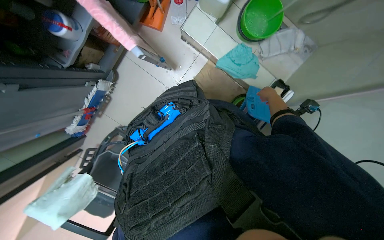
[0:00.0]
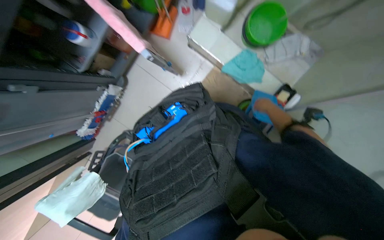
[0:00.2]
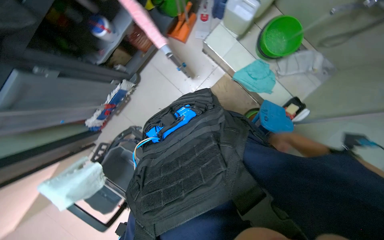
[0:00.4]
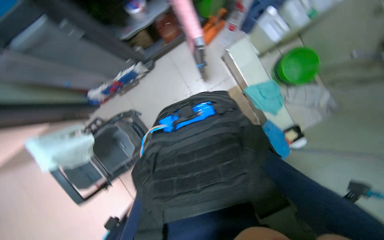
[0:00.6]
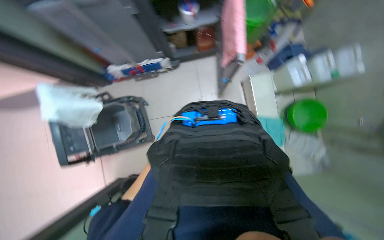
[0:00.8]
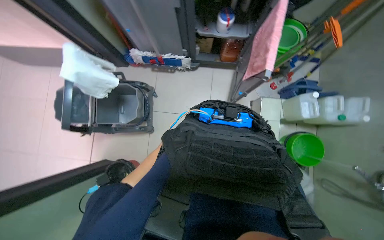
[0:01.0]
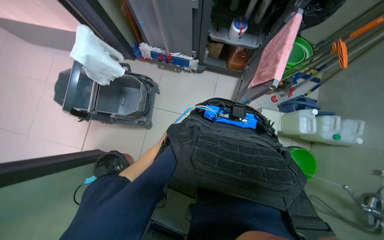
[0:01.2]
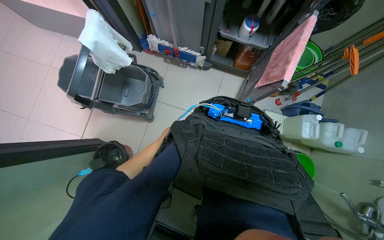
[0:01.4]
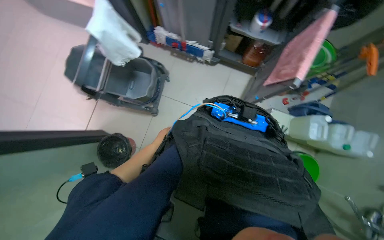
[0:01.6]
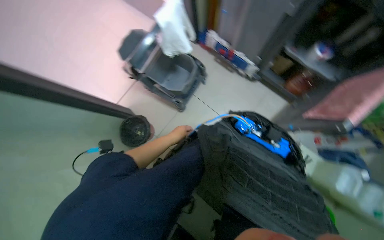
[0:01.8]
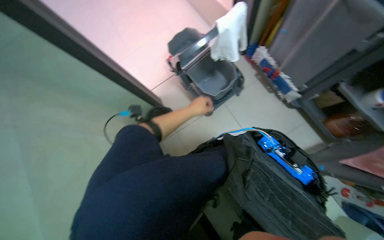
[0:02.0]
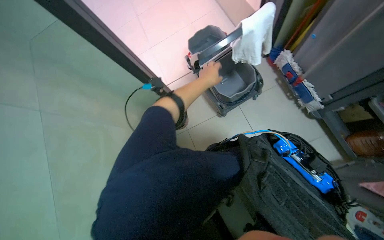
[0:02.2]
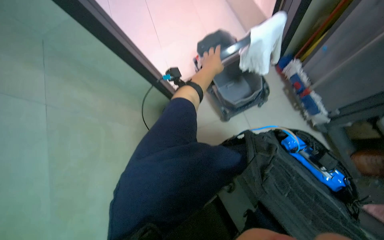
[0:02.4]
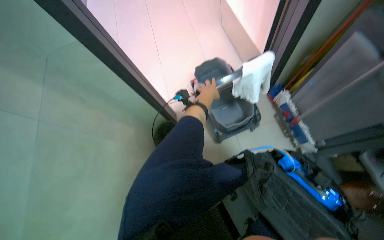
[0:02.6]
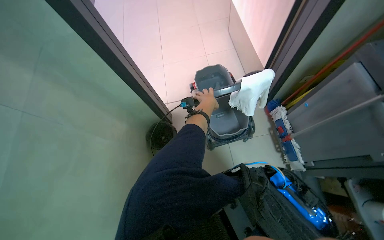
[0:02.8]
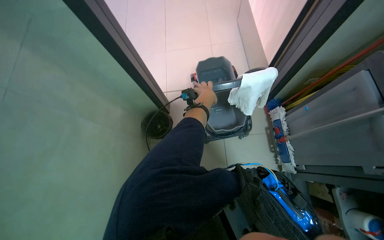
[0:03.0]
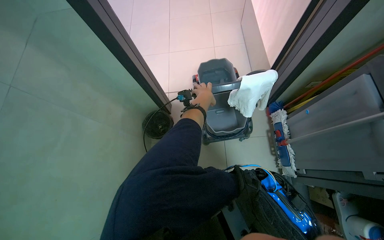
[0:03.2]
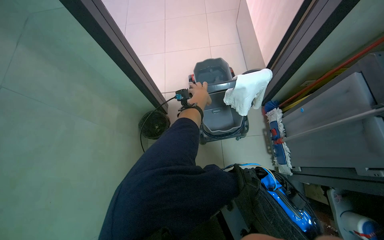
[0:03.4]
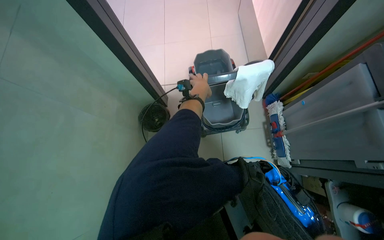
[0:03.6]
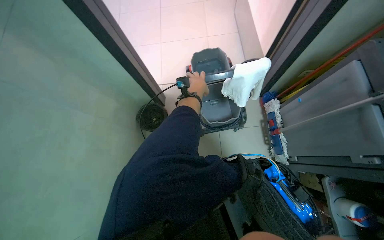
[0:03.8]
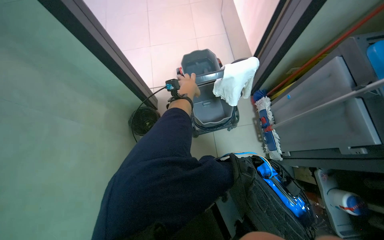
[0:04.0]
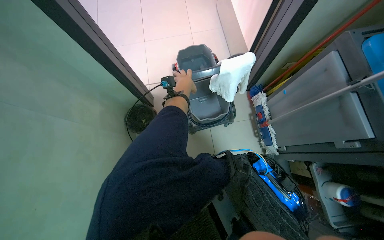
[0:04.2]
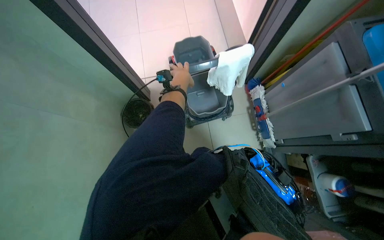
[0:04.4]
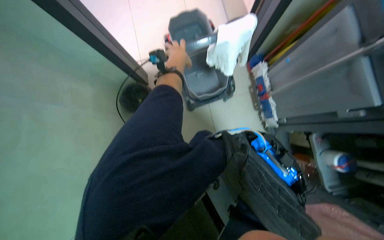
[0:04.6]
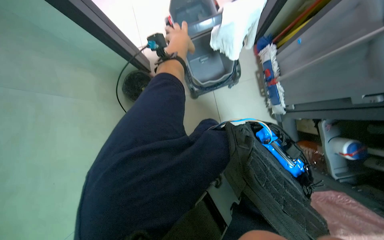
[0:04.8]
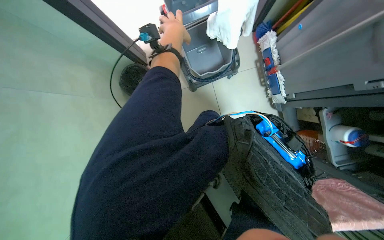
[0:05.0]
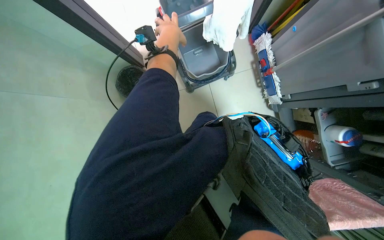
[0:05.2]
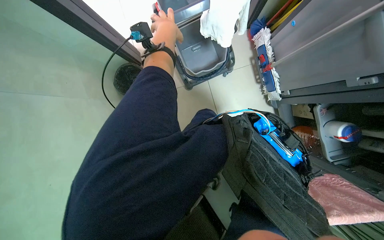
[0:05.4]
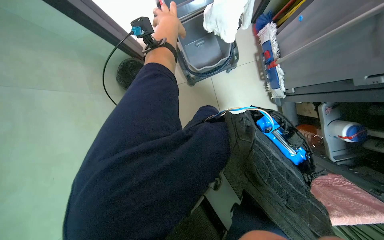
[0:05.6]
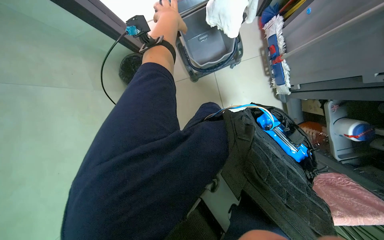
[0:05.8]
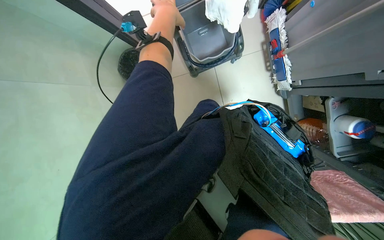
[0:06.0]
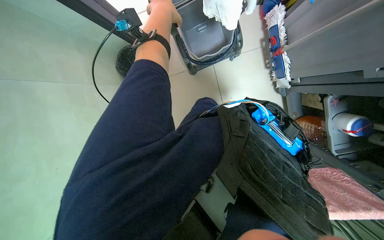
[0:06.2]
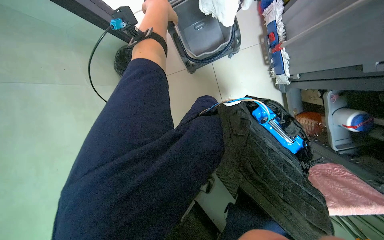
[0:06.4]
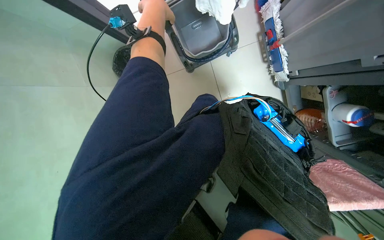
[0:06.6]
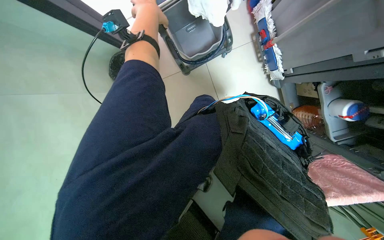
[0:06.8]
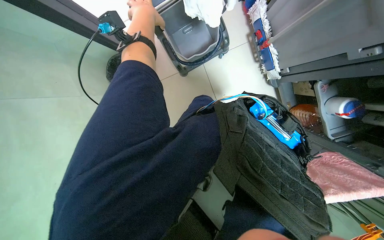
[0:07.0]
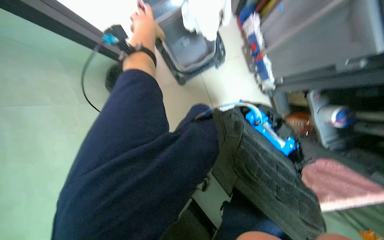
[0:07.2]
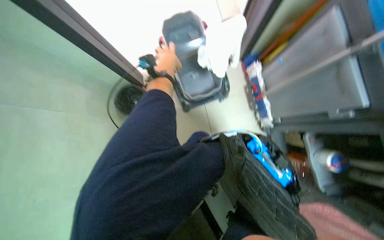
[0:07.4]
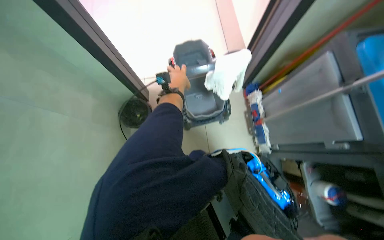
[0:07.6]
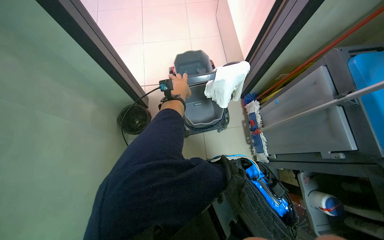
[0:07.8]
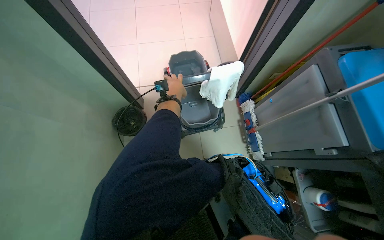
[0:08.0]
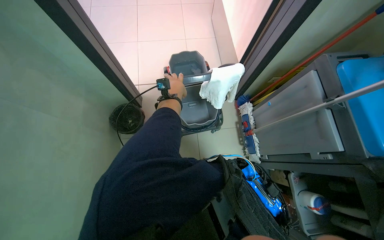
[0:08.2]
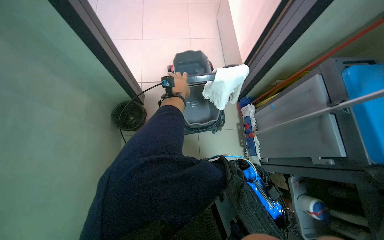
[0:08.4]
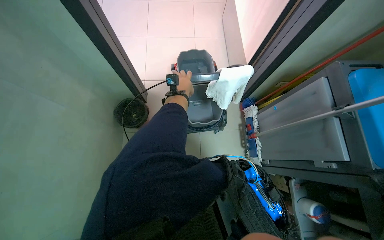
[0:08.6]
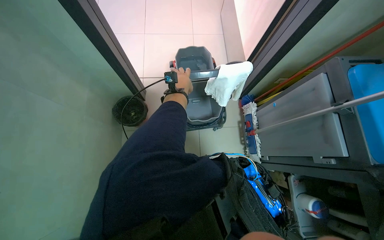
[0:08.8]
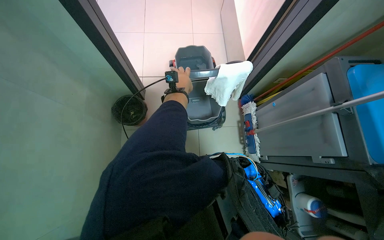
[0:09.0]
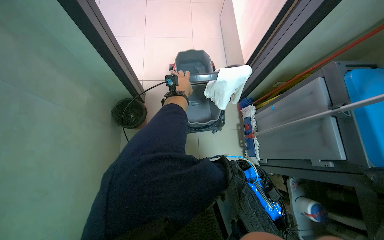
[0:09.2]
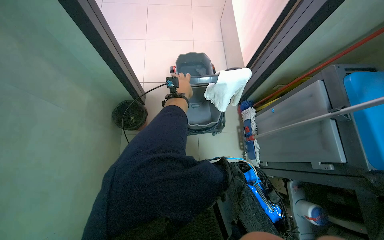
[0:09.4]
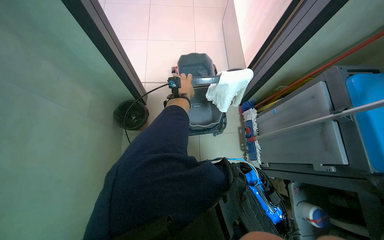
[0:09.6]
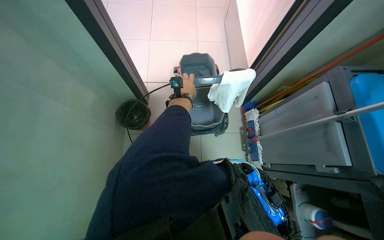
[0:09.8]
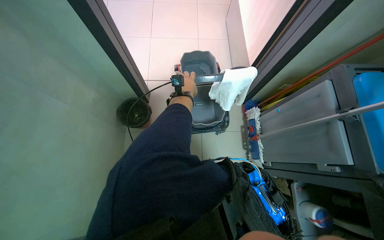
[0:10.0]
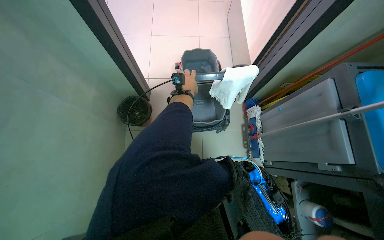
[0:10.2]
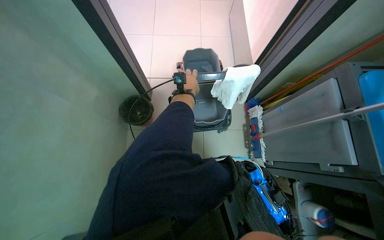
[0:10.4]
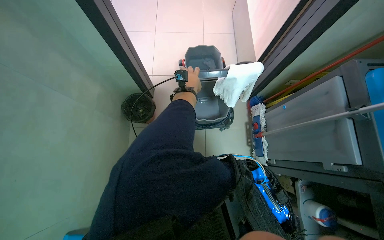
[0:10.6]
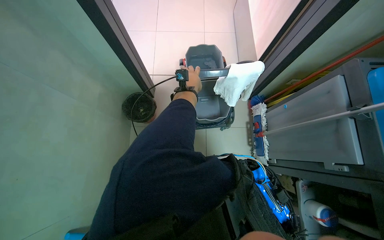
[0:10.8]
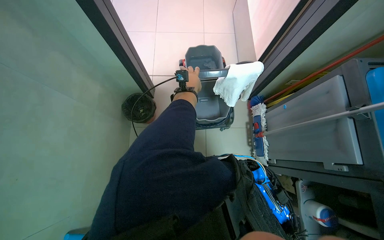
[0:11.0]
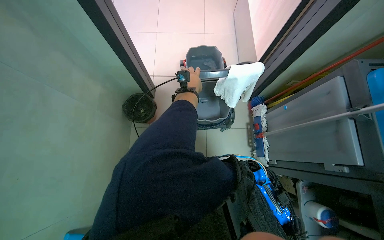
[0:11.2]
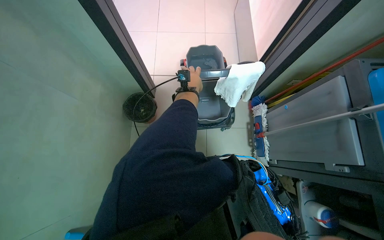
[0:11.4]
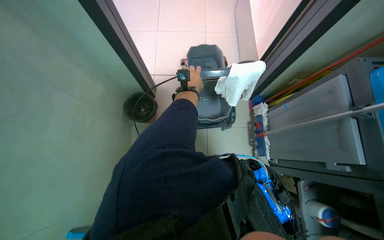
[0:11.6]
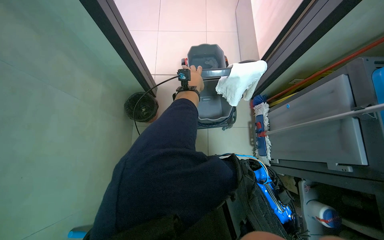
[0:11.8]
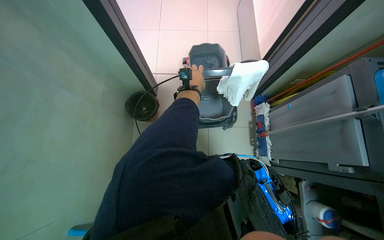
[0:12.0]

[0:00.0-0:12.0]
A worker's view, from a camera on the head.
Job: preparing cleaning supplies.
The whole recording: Preparing cleaning equipment. The worker gathers and arranges various cleaning tools and buckets on a cart, filling them with water and solution.
0:00.0 to 0:01.6: The camera pitches upward, by approximately 15 degrees. Everything in view rotates roughly 75 degrees clockwise.
0:01.6 to 0:03.0: The head rotates approximately 65 degrees to the left.
0:04.4 to 0:06.0: The view tips downward by roughly 20 degrees.
0:06.0 to 0:07.6: The view tilts about 20 degrees upward.

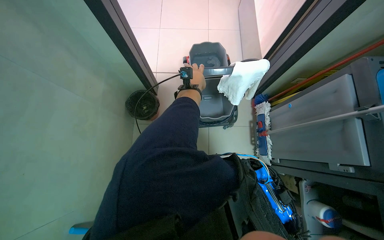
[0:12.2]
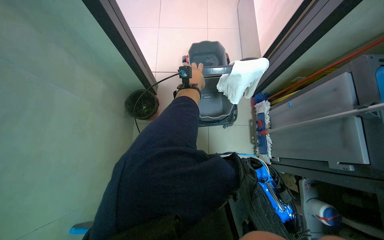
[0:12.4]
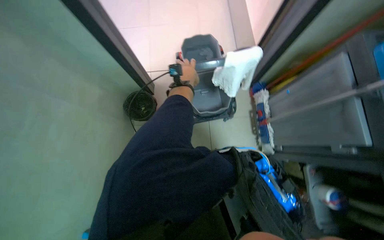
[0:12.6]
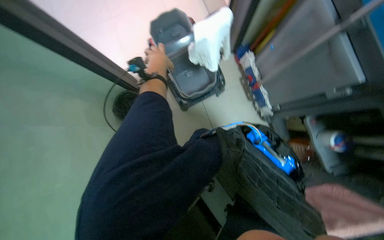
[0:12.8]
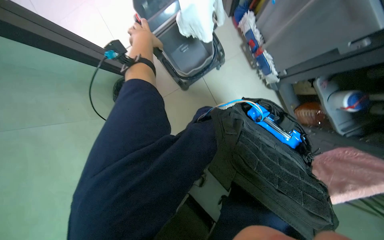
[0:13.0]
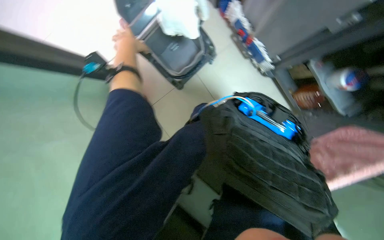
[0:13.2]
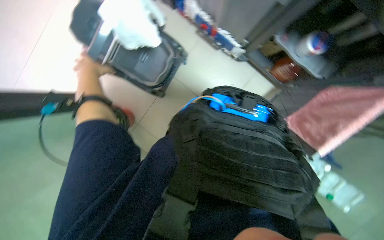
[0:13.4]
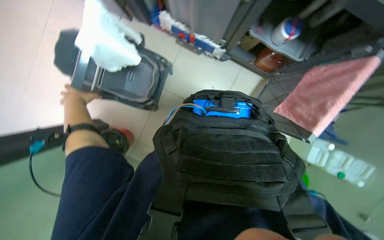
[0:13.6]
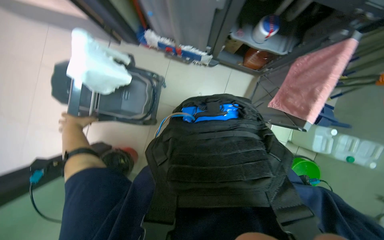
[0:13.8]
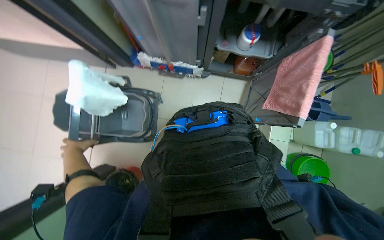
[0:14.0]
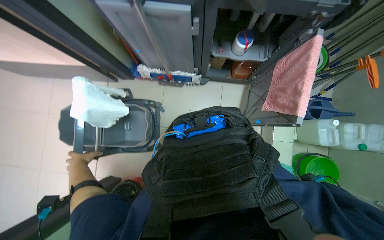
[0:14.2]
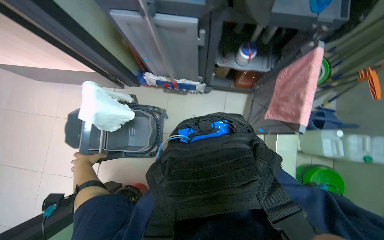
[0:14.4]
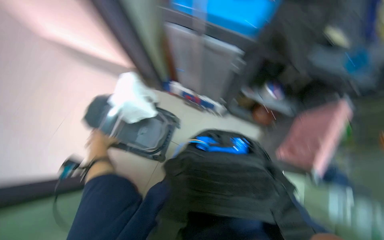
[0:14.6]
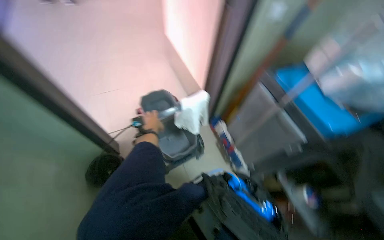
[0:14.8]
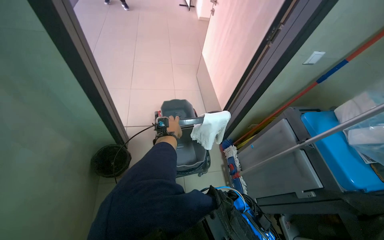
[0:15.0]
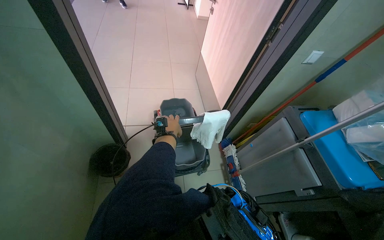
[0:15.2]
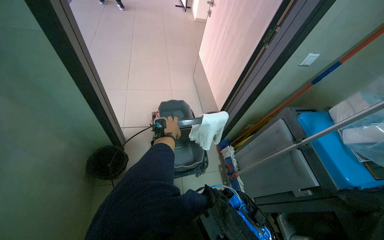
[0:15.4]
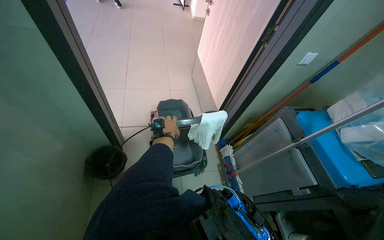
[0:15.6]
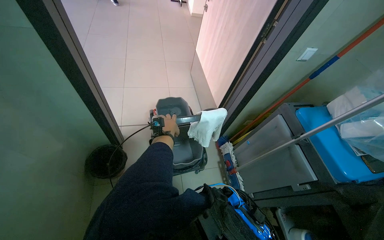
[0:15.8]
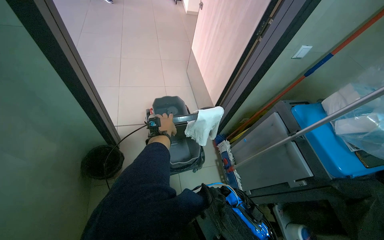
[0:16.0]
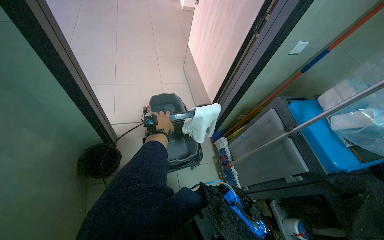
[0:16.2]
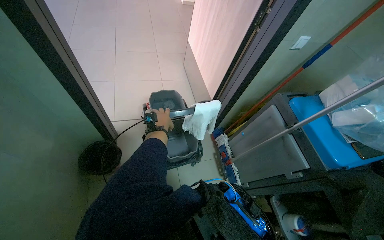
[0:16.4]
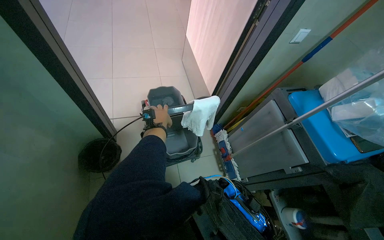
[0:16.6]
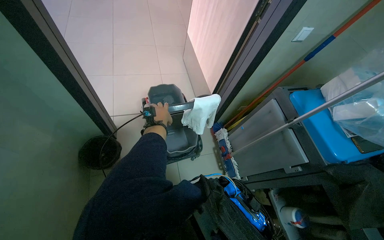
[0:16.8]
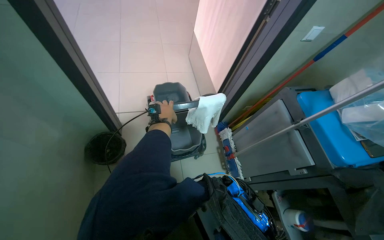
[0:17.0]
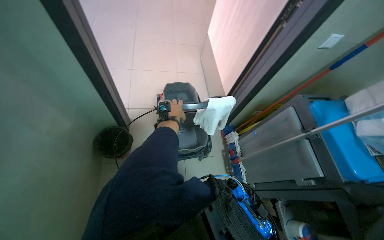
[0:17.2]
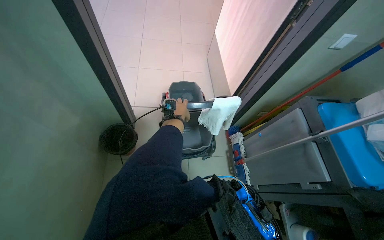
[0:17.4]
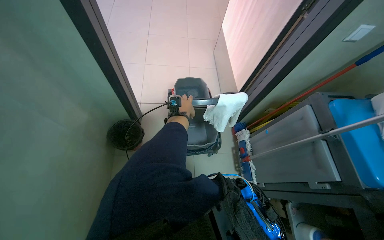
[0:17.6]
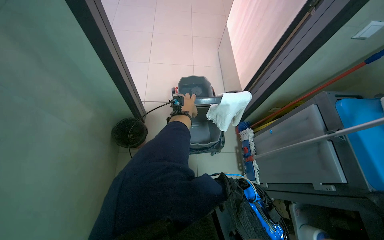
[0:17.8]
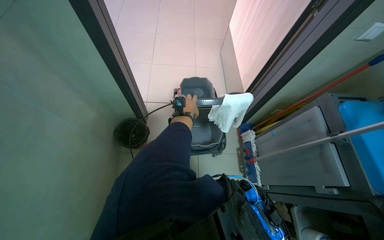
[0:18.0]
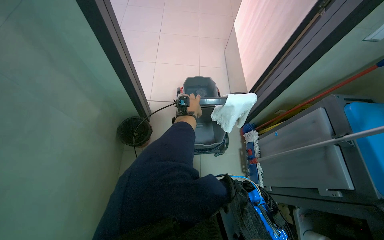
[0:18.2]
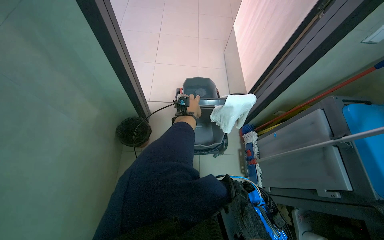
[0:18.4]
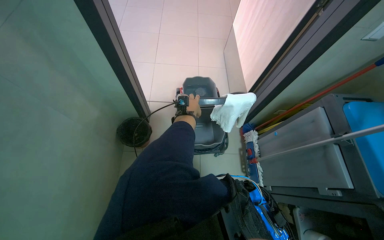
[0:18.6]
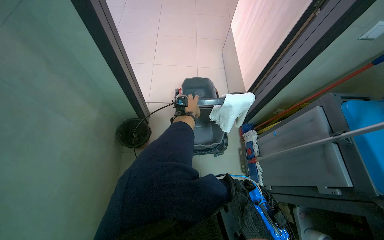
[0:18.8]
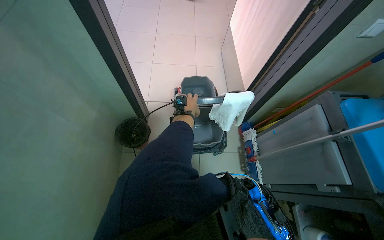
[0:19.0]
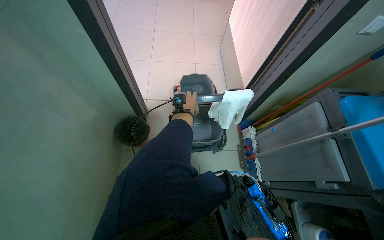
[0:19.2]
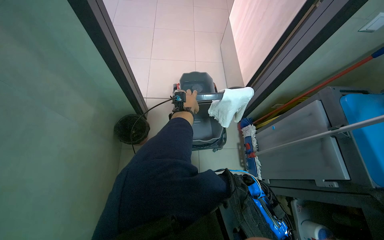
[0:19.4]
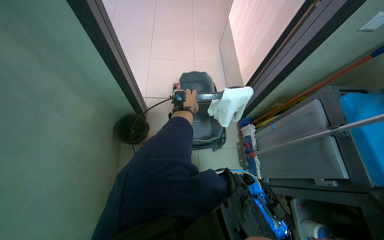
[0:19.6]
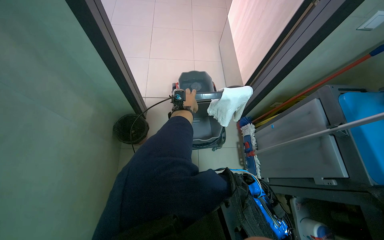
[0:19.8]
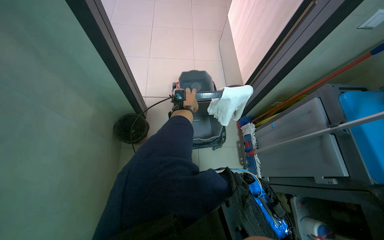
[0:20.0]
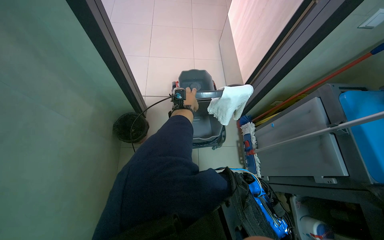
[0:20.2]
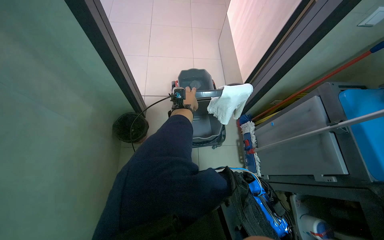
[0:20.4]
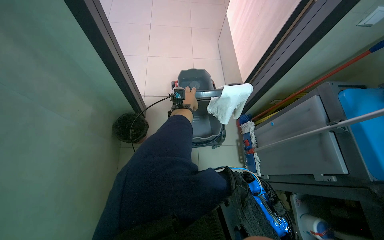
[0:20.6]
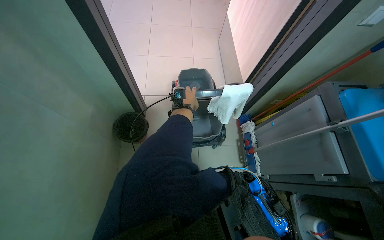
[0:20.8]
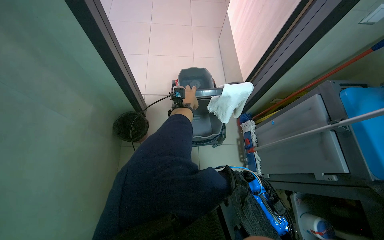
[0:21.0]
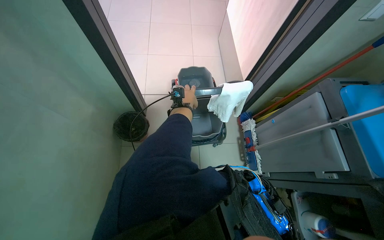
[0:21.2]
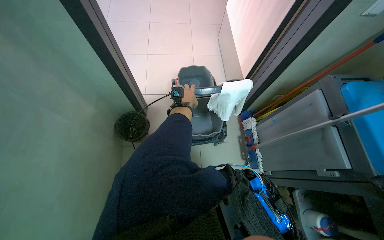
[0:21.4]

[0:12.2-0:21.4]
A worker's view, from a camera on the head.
Job: preparing cleaning supplies.
The whole recording: Preparing cleaning equipment. The worker gathers and arranges various cleaning tools and buckets on a cart, filling them with water and solution.
0:12.2 to 0:13.8: The view tips downward by about 15 degrees. The scene rotates counterclockwise by approximately 75 degrees.
0:13.8 to 0:15.2: The head turns to the left by roughly 65 degrees. The view tips upward by approximately 40 degrees.
